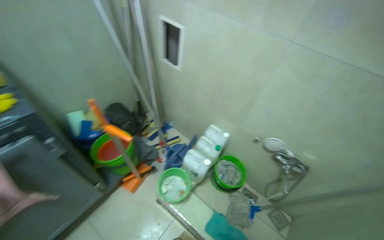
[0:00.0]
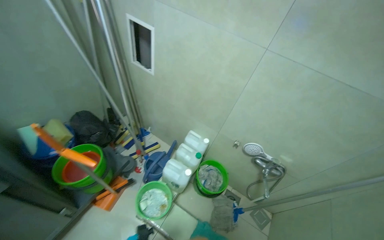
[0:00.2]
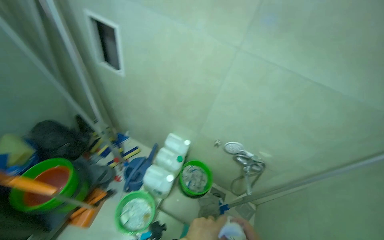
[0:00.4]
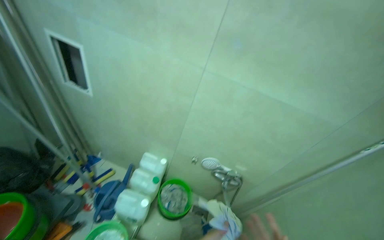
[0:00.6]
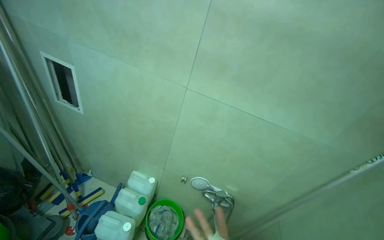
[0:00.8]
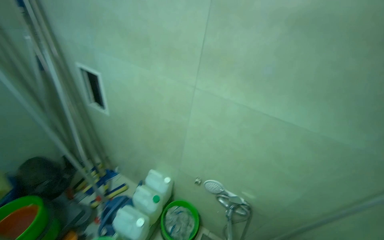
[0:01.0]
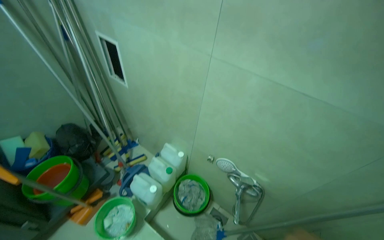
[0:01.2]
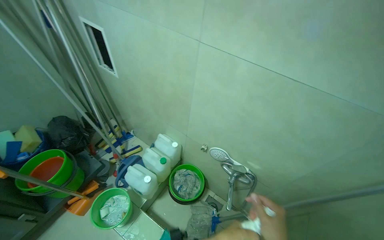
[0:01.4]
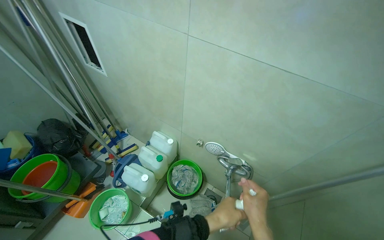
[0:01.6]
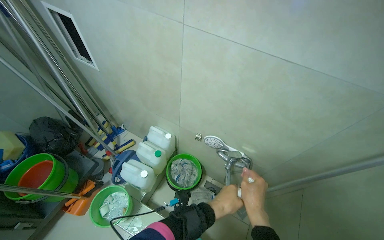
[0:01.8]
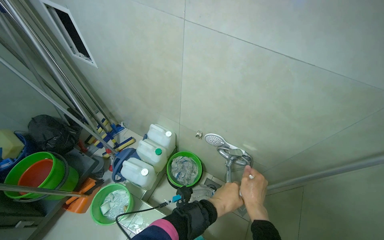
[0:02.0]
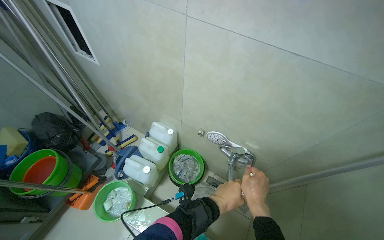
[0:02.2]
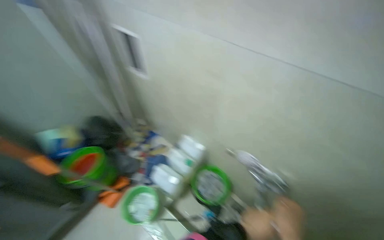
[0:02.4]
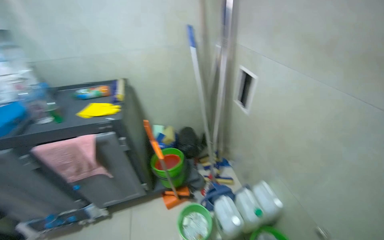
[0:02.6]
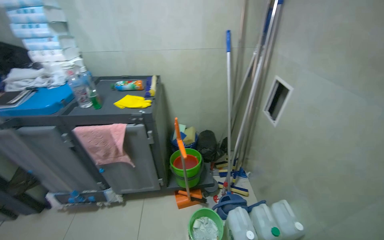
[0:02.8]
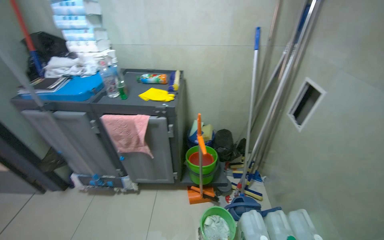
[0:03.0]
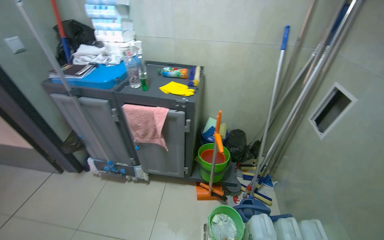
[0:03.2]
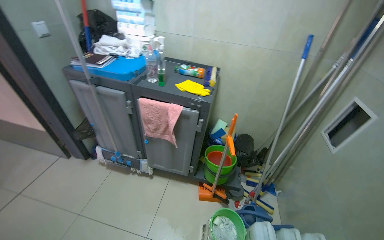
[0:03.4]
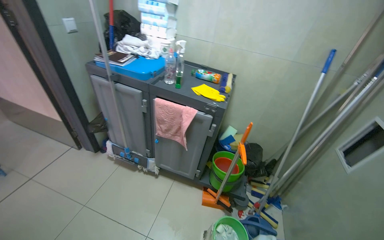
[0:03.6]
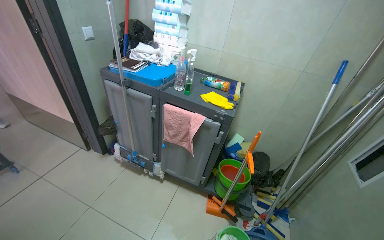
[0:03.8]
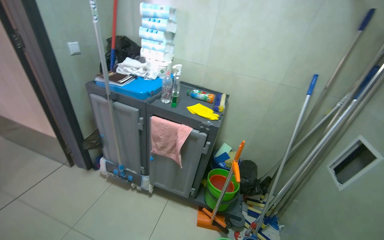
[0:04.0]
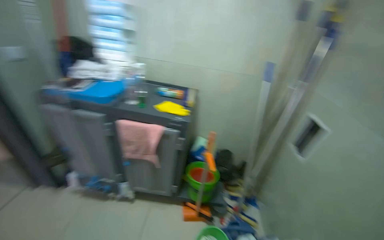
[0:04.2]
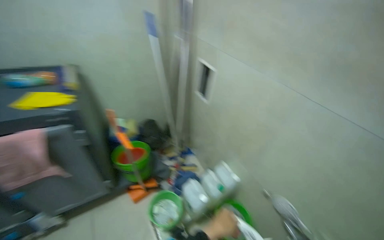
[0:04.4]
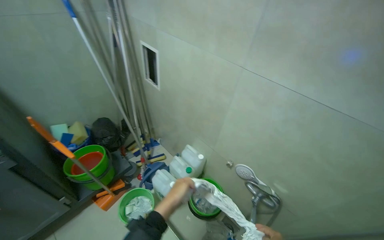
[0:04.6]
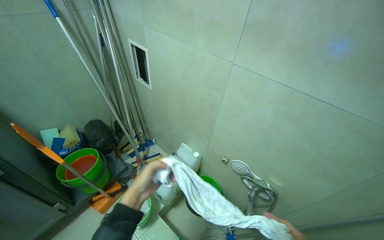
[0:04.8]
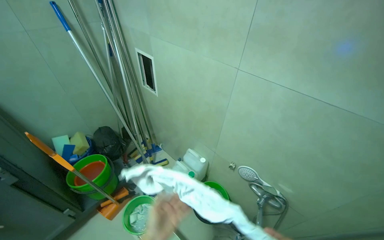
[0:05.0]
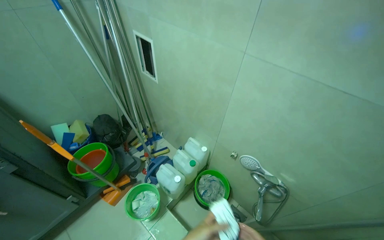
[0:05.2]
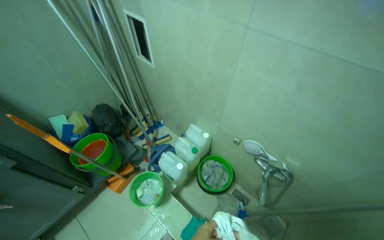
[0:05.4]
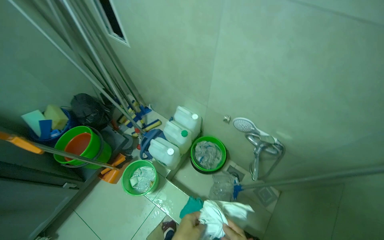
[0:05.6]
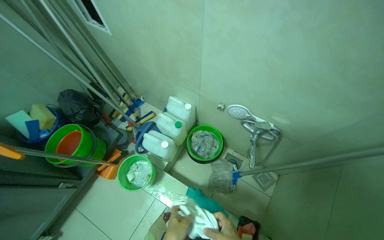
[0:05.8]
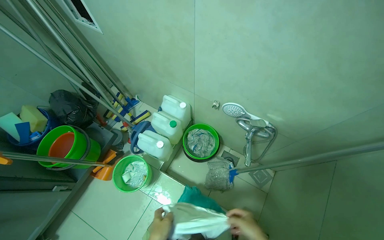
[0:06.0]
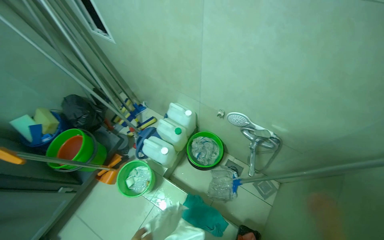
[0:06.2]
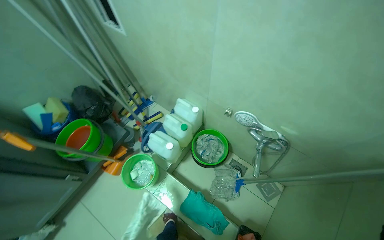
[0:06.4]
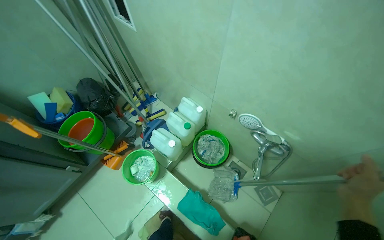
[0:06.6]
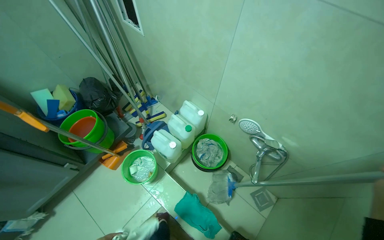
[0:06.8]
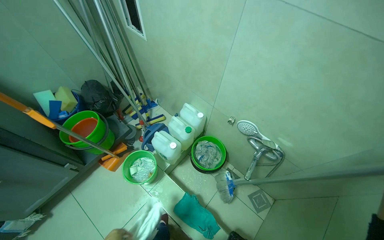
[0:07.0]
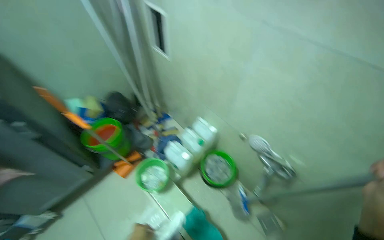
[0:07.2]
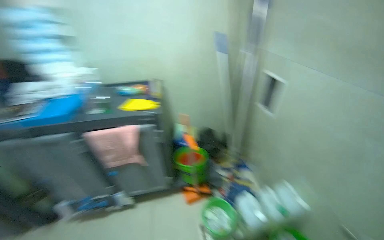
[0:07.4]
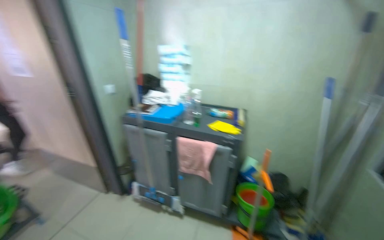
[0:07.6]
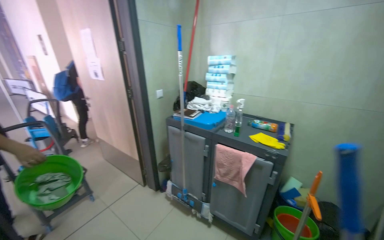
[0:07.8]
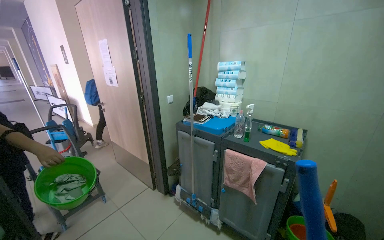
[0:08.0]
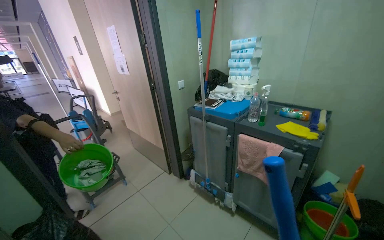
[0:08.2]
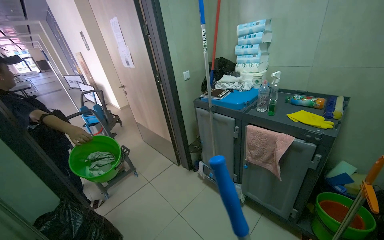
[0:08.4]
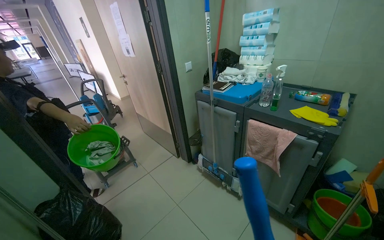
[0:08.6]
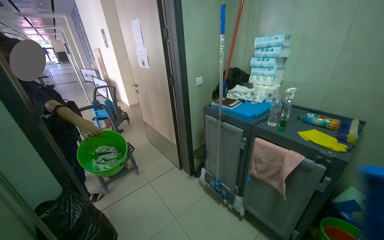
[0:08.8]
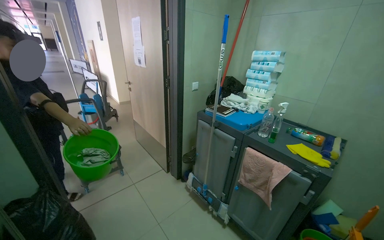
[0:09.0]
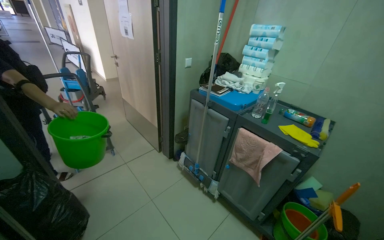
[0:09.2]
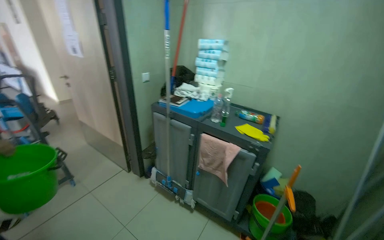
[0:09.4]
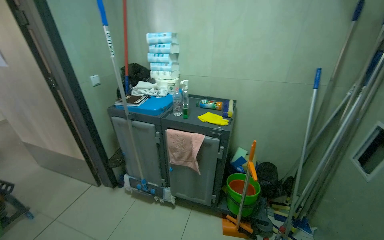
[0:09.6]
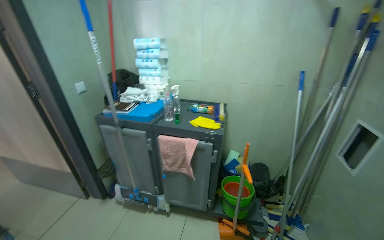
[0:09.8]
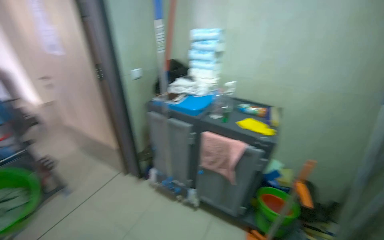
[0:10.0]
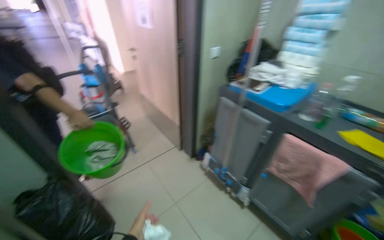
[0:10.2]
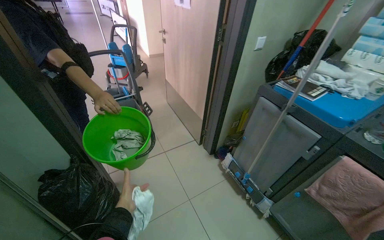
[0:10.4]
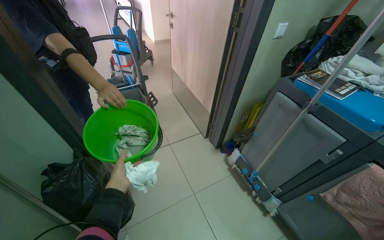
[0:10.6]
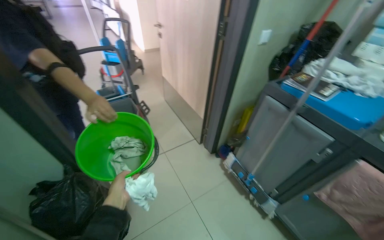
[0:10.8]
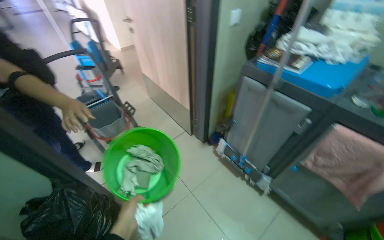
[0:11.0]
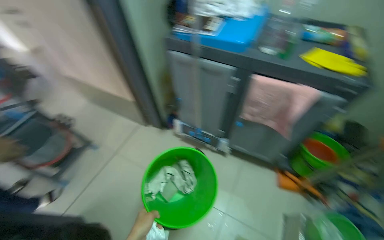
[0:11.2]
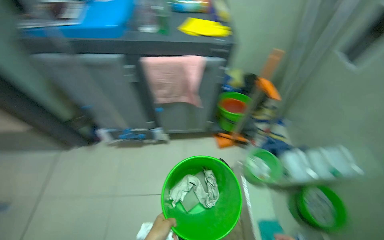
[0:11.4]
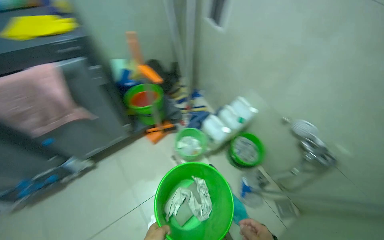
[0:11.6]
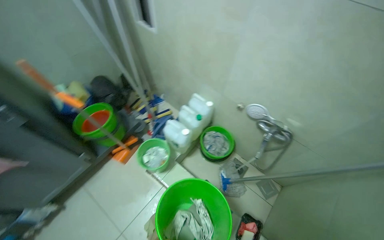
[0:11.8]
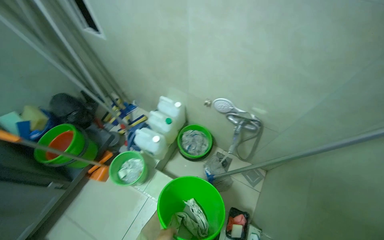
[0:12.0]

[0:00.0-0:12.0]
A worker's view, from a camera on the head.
Job: preparing cleaning supplies.
The whole recording: Washing cleaning cloths. The worker washes and rinses cleaning cloths in a bucket with soap and water.
0:01.6 to 0:03.0: The head rotates roughly 65 degrees to the left.
0:03.0 to 0:04.4: The wearer looks some 35 degrees further to the right.
0:04.4 to 0:06.0: The wearer's head swings some 30 degrees to the right. The wearer looks approximately 30 degrees further downward.
0:06.0 to 0:07.6: The head turns to the left by some 60 degrees. The view tilts some 35 degrees upward.
0:09.0 to 0:10.4: The view tilts approximately 15 degrees downward.
0:10.4 to 0:12.0: The camera is carried some 70 cm. The wearer's head swings about 120 degrees to the right. The camera pitches downward, by roughly 20 degrees.

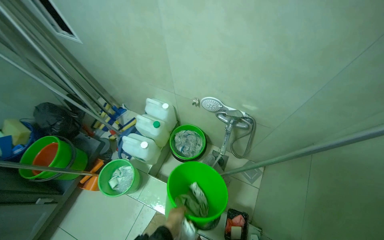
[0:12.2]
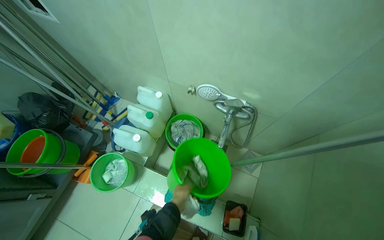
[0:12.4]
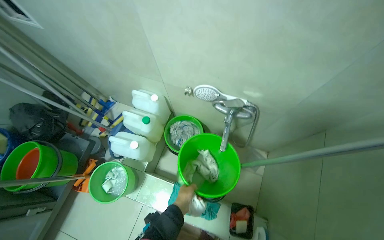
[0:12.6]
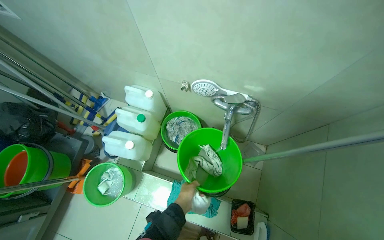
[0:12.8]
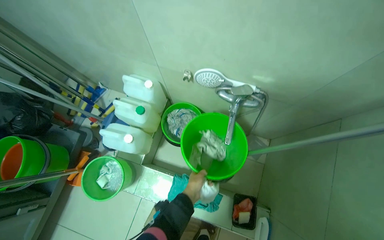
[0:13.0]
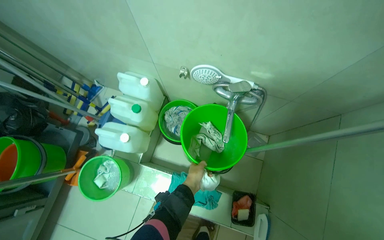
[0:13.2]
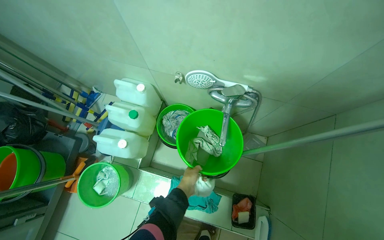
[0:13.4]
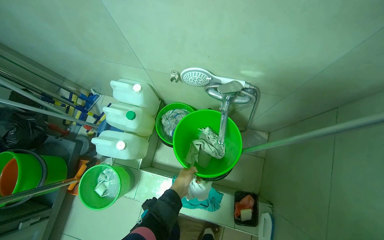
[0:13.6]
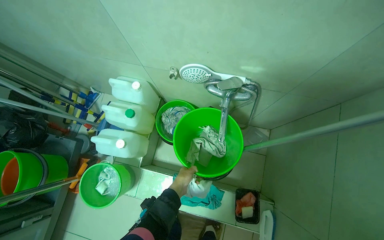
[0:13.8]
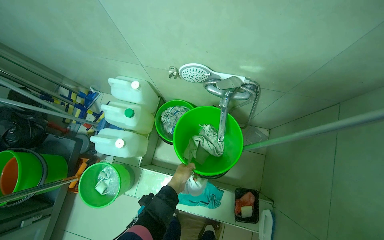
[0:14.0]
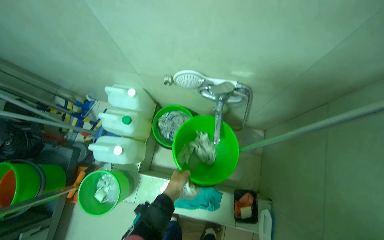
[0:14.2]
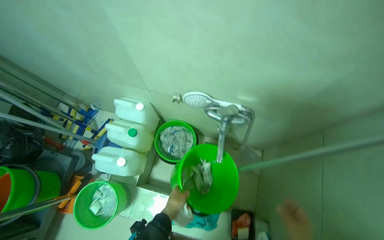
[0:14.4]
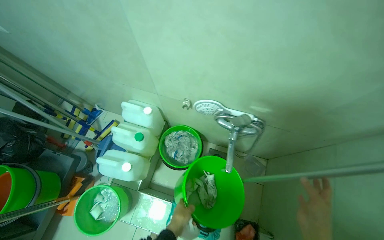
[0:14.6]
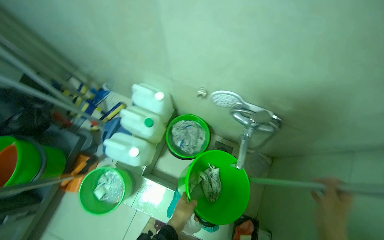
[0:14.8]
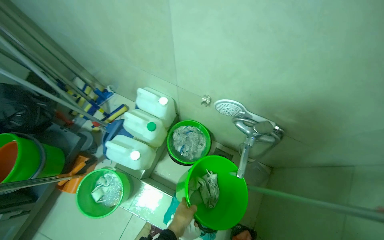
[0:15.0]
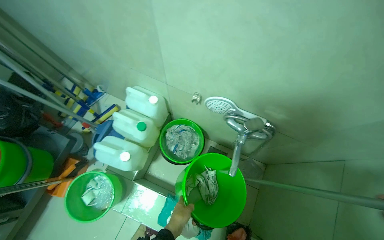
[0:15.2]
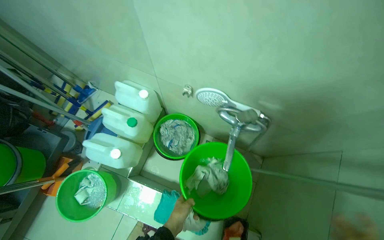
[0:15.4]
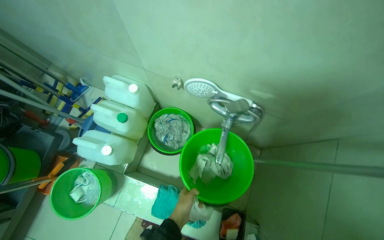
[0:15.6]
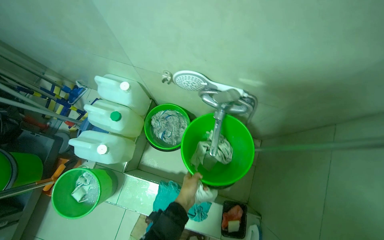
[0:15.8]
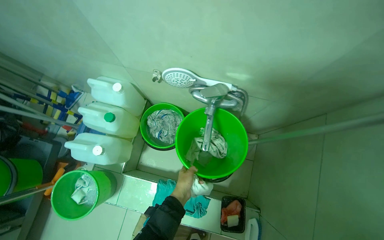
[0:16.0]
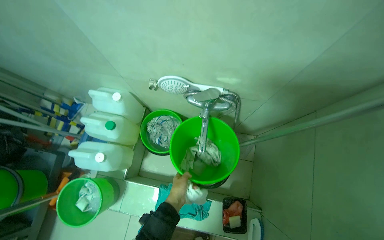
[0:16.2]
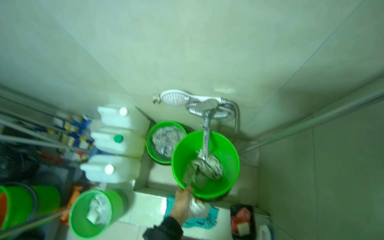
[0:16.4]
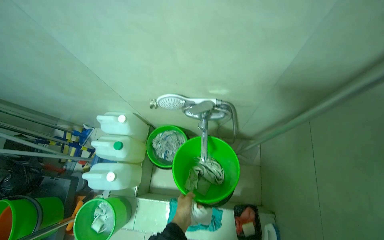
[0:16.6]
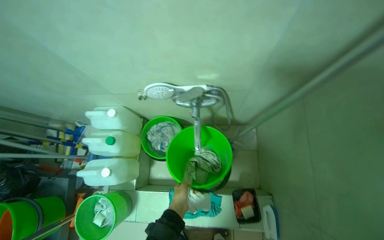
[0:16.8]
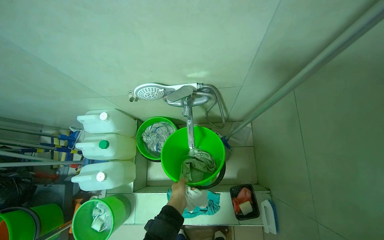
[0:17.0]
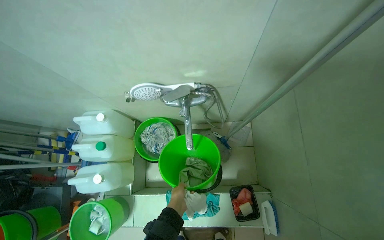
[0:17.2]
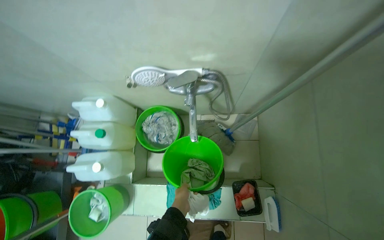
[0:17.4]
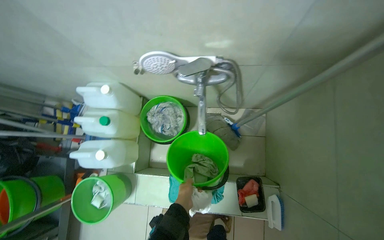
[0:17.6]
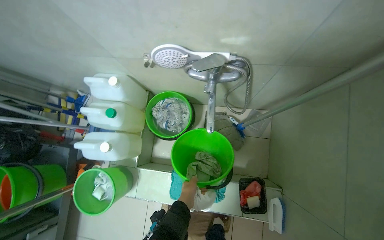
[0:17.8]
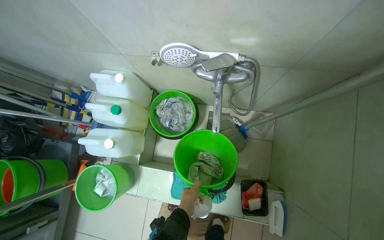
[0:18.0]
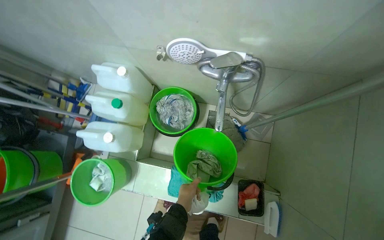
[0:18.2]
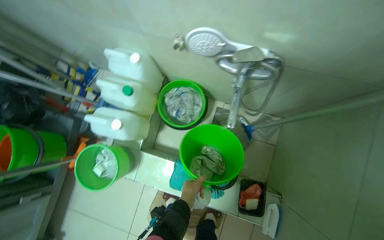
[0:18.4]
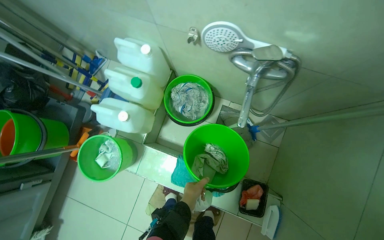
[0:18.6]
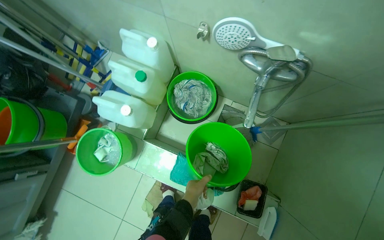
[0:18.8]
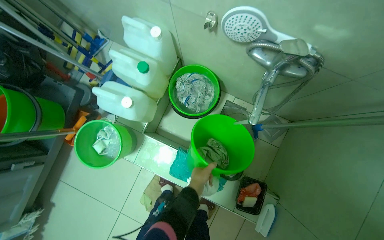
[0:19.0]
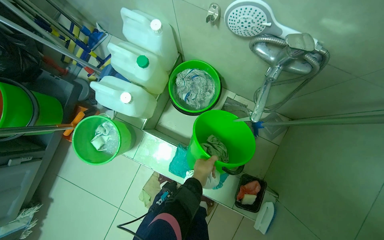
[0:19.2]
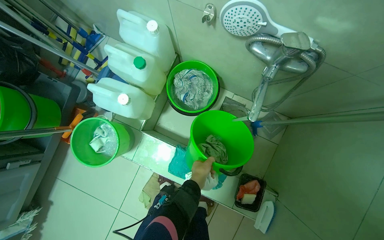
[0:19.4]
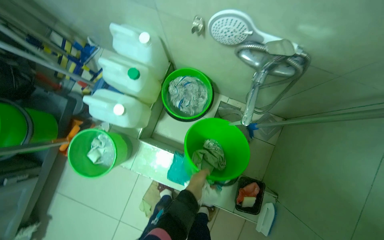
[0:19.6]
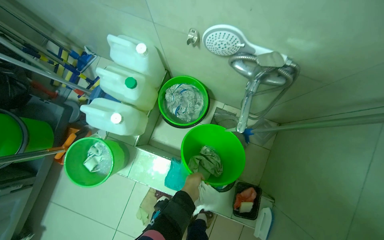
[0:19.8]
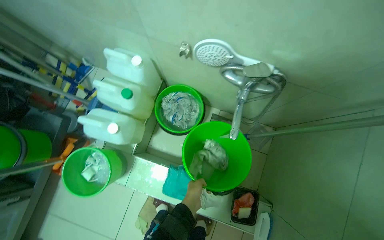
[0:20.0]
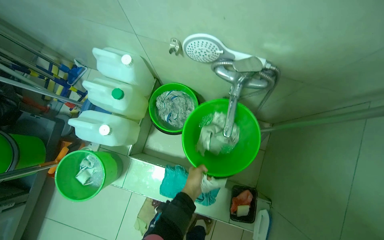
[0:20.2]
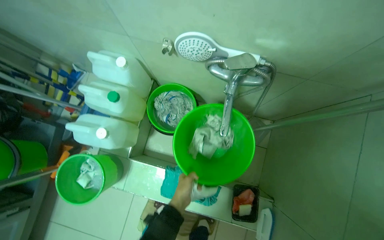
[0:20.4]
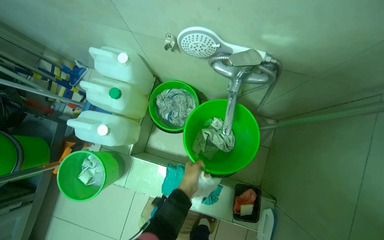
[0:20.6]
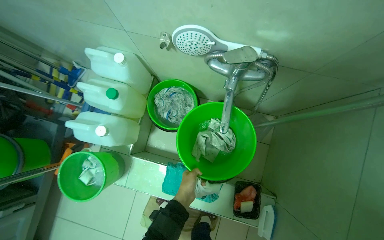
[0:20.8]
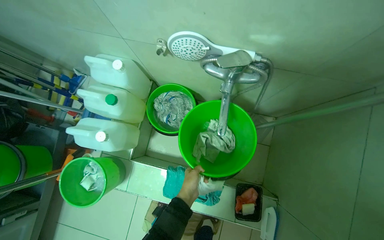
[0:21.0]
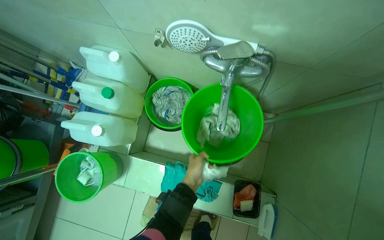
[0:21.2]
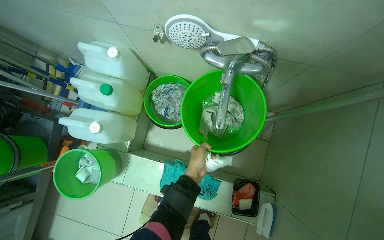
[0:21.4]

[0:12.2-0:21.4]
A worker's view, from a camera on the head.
Job: preparing cleaning supplies.
The whole recording: Washing cleaning cloths. The worker washes and rinses cleaning cloths in a bucket with soap and water.
0:12.2 to 0:13.8: The wearer looks roughly 15 degrees further downward. The left hand travels up the picture by about 15 cm.
